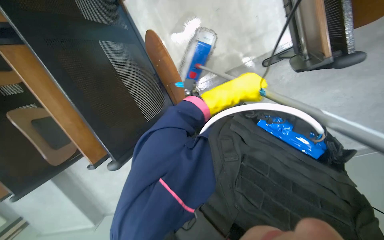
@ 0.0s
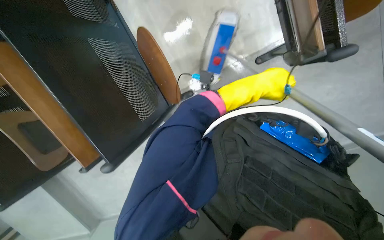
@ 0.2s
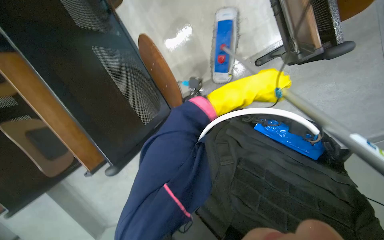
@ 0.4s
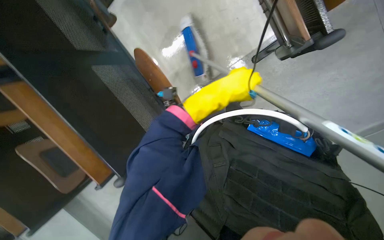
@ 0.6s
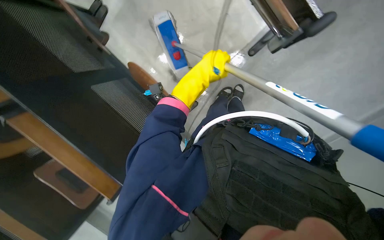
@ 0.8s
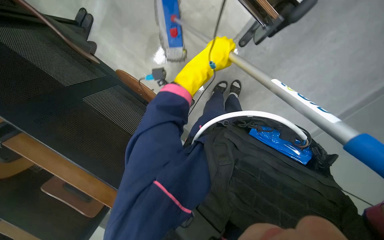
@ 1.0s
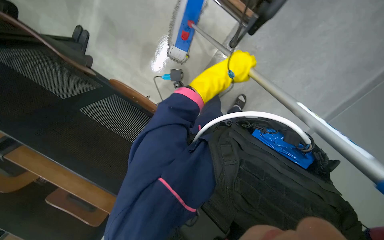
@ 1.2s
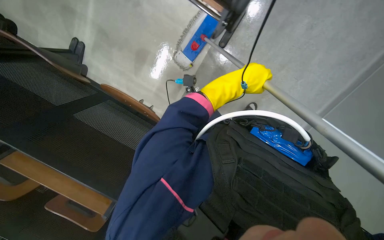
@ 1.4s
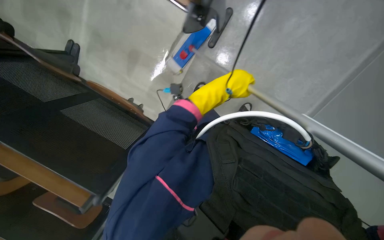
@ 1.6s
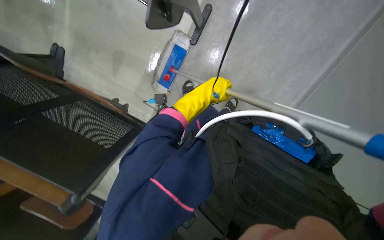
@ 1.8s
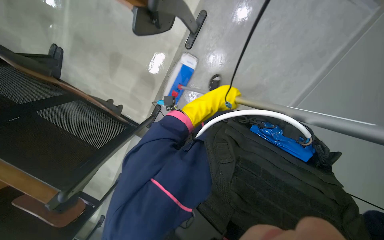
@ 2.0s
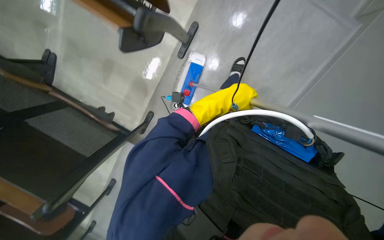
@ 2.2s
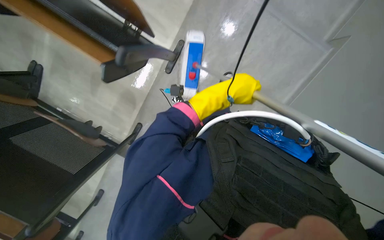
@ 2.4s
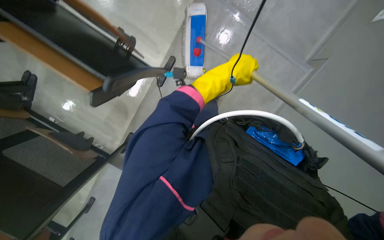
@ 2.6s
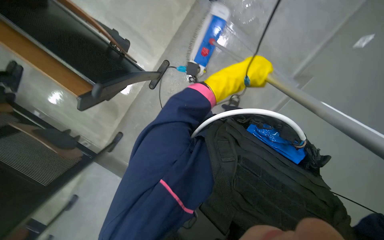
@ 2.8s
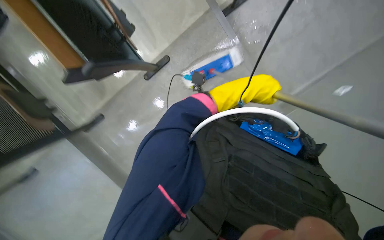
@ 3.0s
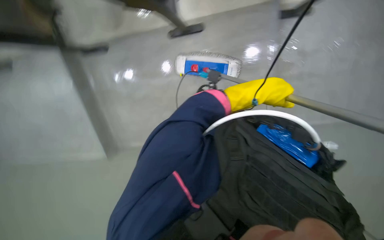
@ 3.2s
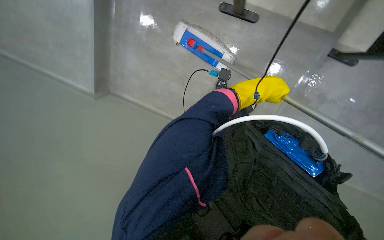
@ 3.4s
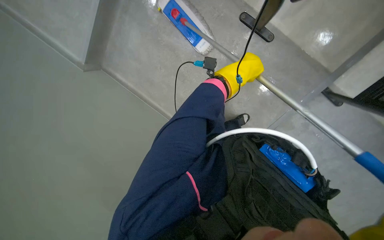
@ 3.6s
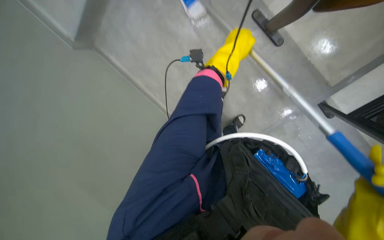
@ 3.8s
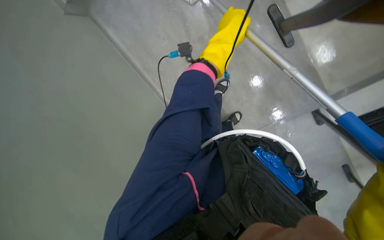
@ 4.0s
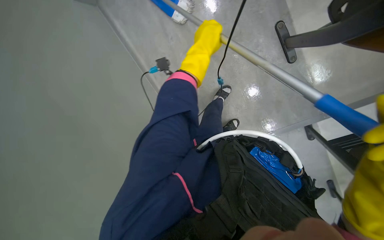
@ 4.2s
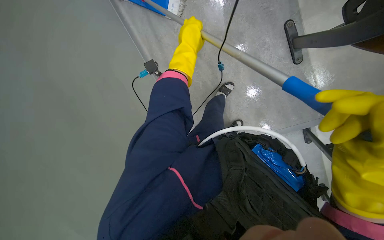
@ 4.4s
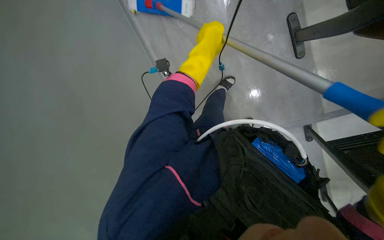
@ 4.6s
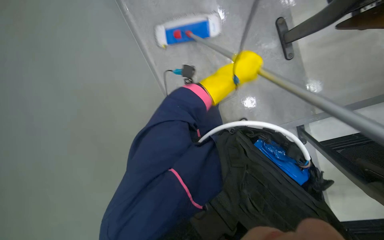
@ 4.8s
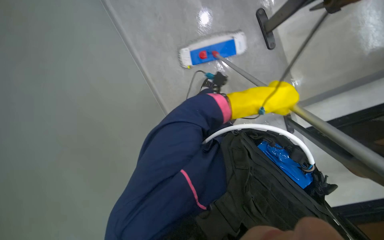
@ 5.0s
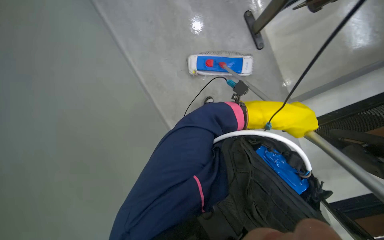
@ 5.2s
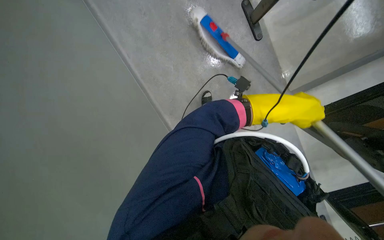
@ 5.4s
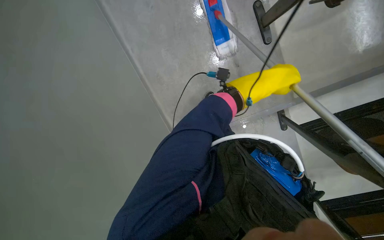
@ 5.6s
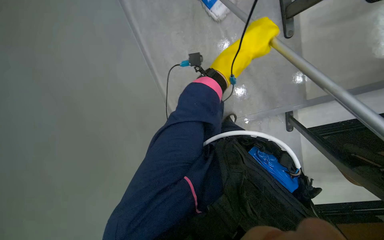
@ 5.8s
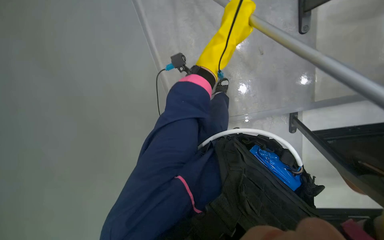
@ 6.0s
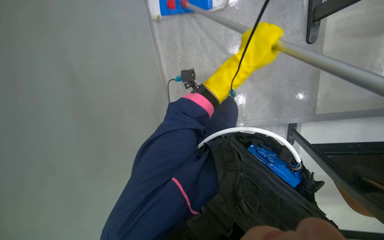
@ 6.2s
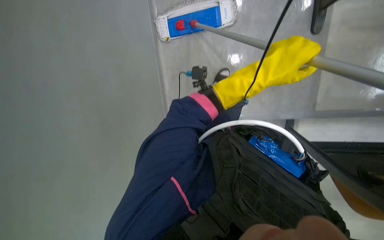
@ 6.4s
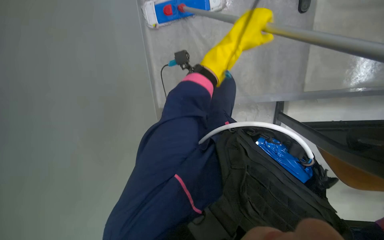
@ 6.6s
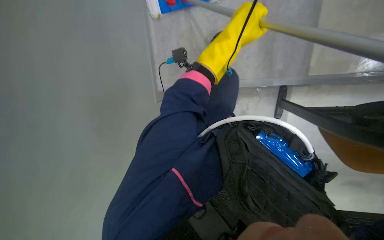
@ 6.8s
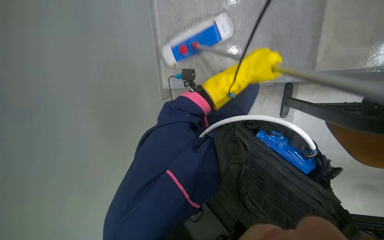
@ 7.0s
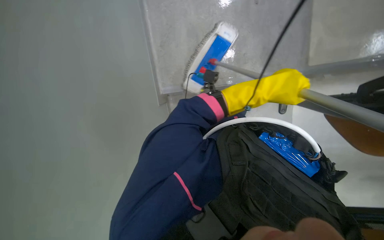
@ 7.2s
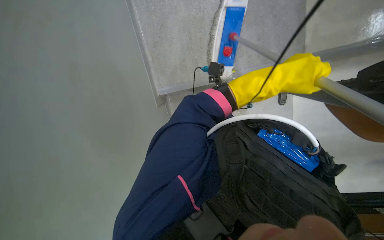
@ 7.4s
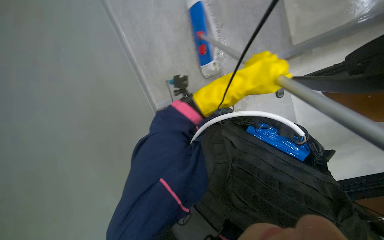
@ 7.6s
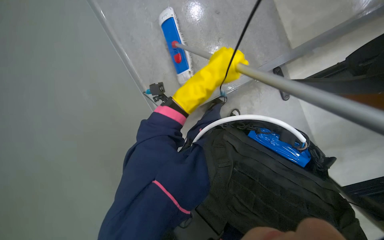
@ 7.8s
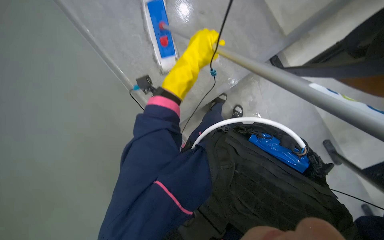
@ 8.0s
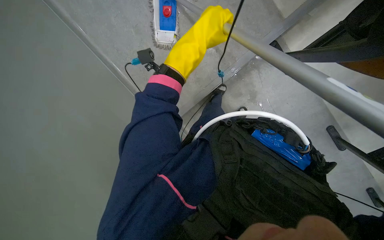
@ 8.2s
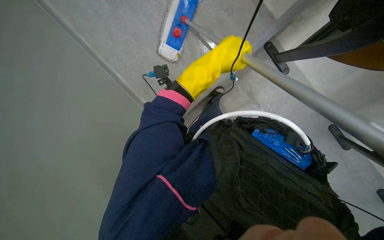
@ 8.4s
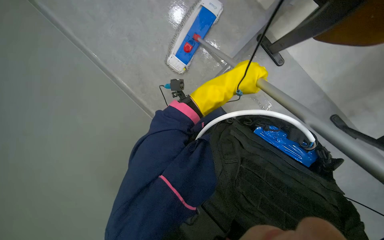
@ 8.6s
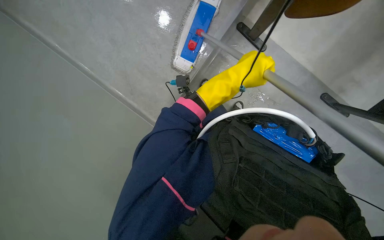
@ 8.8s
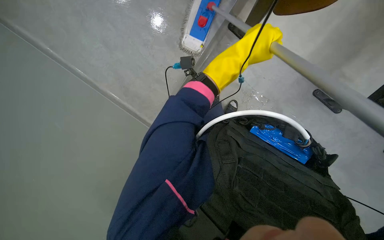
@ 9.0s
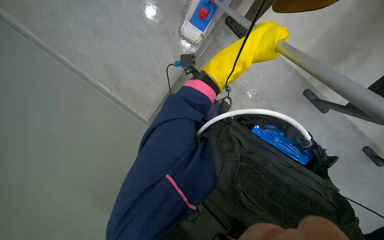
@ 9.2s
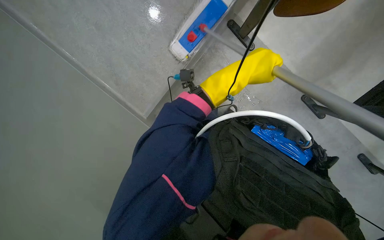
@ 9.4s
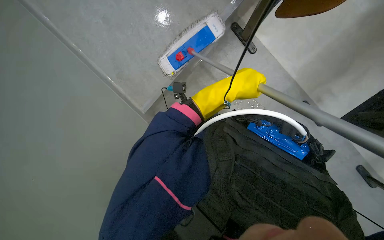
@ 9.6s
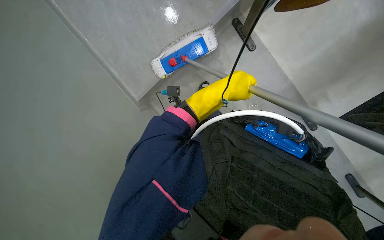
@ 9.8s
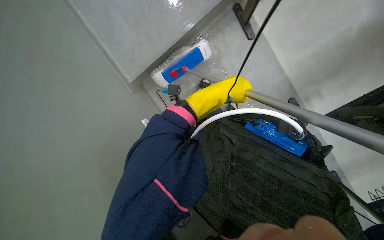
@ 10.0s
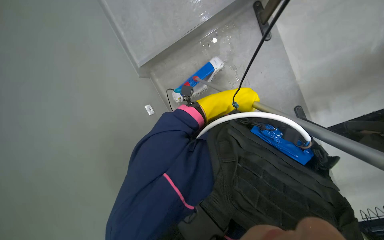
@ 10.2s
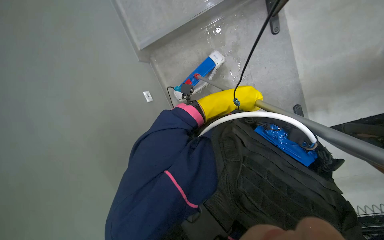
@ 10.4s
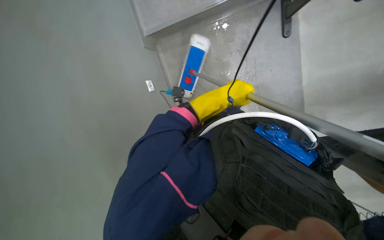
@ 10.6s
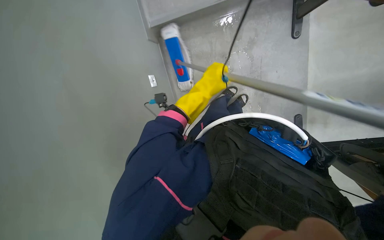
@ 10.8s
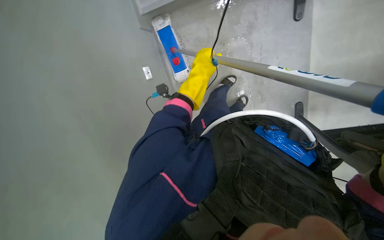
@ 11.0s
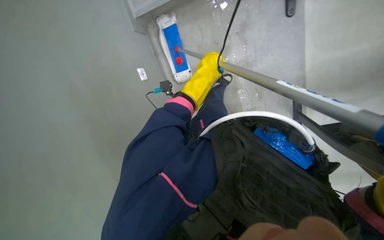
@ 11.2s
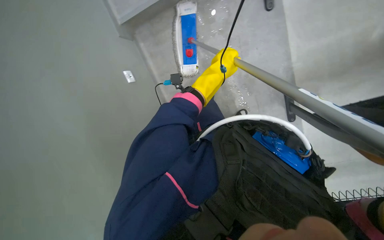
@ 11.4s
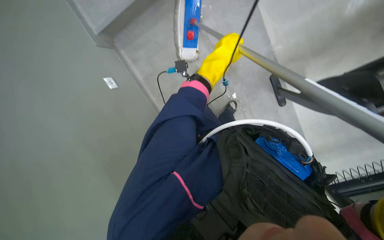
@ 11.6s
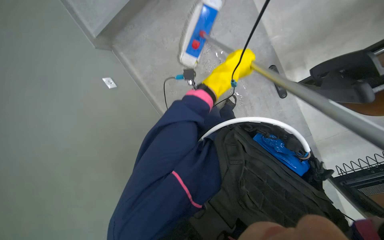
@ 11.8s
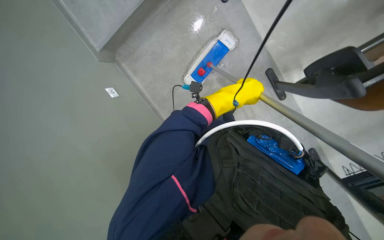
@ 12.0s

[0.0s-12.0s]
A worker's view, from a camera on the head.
Job: mopping floor.
The whole recording: Mopping the floor. The worker mops the floor with a long-handled mop.
0.0s to 1.6s: The scene rotates counterclockwise by approximately 30 degrees. The left hand goes left and right, approximately 15 cm each way, reversing 2 times.
1.6s to 3.0s: The view tilts about 15 degrees upward.
3.0s to 4.4s: The scene turns about 30 degrees clockwise in the picture.
6.0s to 7.6s: The left hand swings up and down the picture, approximately 15 cm each way, with 2 reversals.
7.6s to 9.0s: The left hand goes to the left and returns, roughly 10 cm each way.
9.0s to 10.4s: The left hand shifts some 15 cm down the picture and farther from the camera.
10.4s to 12.0s: The left hand travels to the left and back again, approximately 10 cm each way.

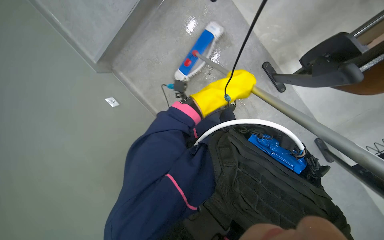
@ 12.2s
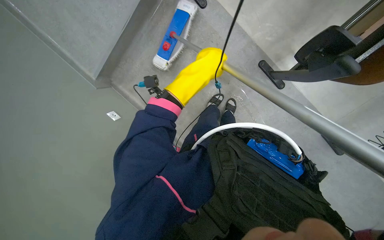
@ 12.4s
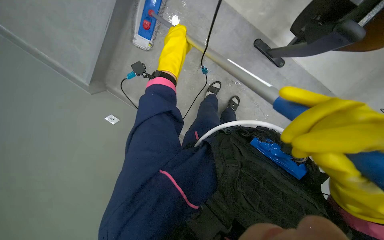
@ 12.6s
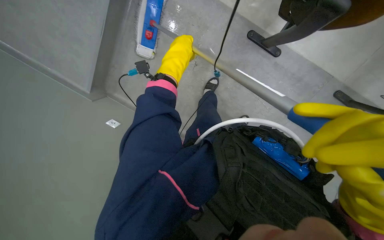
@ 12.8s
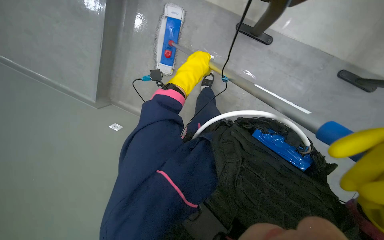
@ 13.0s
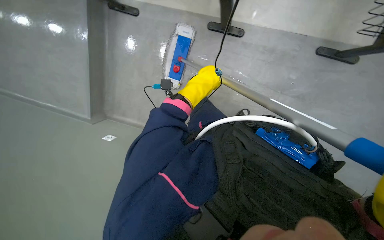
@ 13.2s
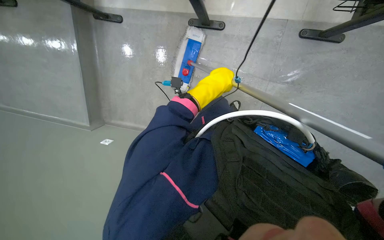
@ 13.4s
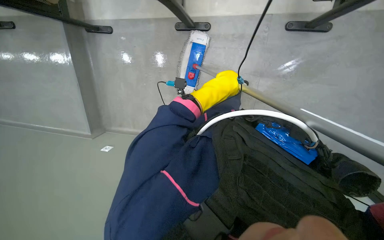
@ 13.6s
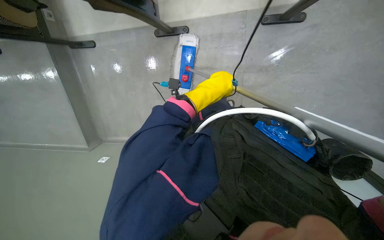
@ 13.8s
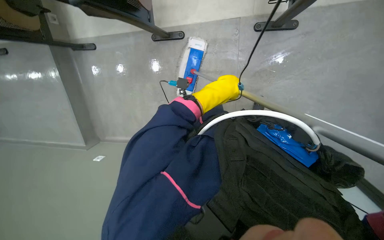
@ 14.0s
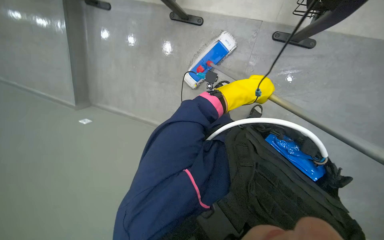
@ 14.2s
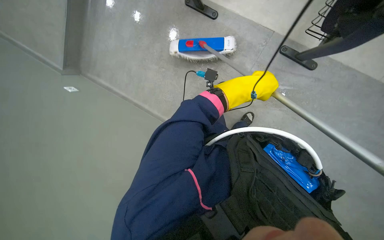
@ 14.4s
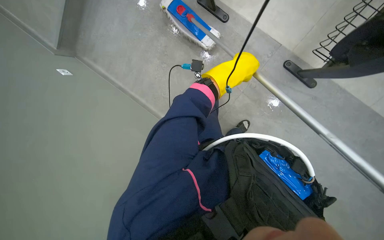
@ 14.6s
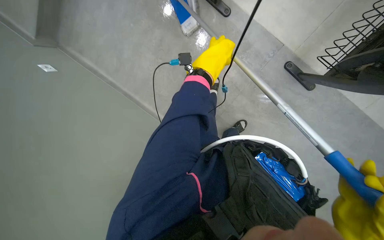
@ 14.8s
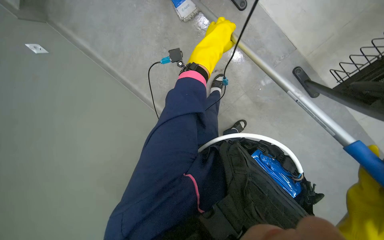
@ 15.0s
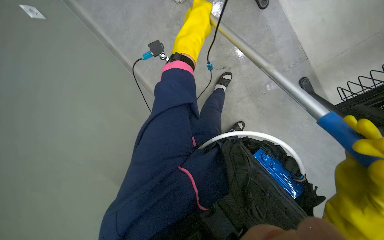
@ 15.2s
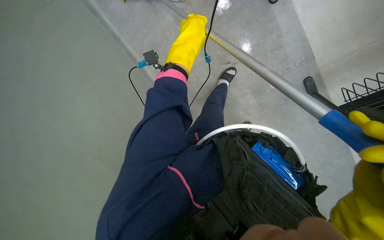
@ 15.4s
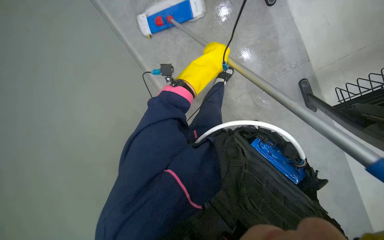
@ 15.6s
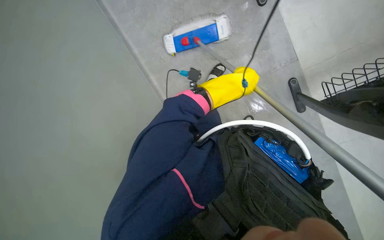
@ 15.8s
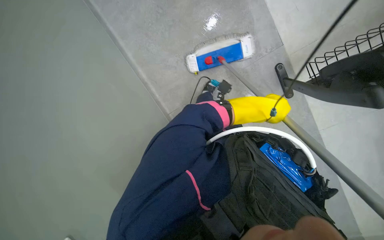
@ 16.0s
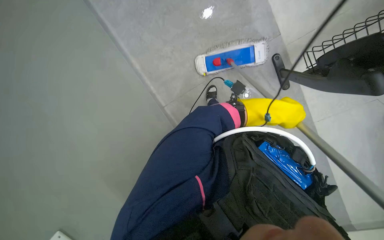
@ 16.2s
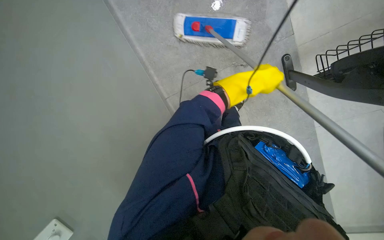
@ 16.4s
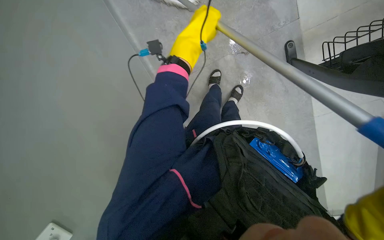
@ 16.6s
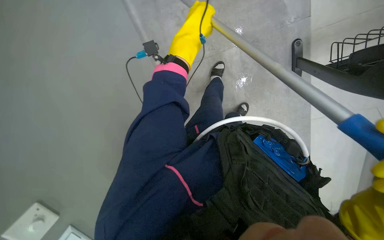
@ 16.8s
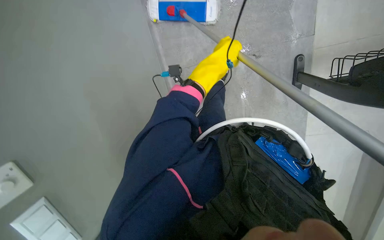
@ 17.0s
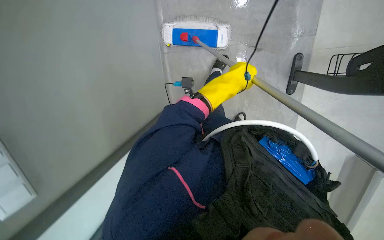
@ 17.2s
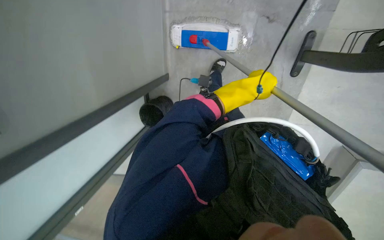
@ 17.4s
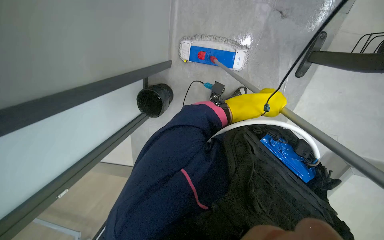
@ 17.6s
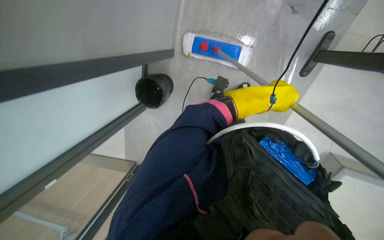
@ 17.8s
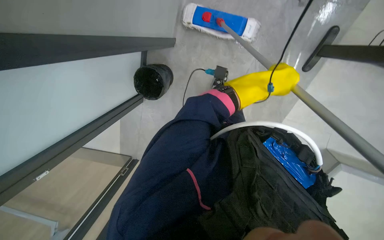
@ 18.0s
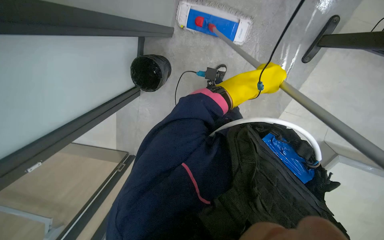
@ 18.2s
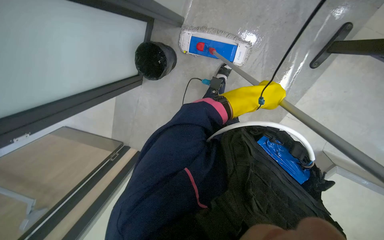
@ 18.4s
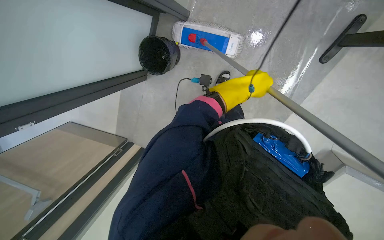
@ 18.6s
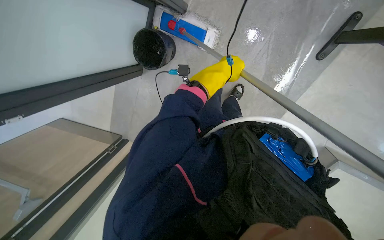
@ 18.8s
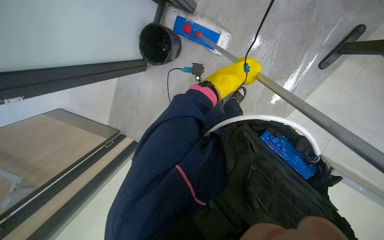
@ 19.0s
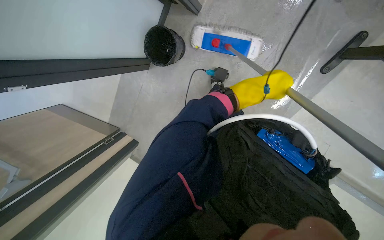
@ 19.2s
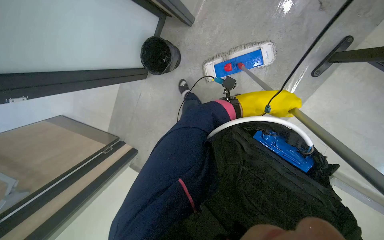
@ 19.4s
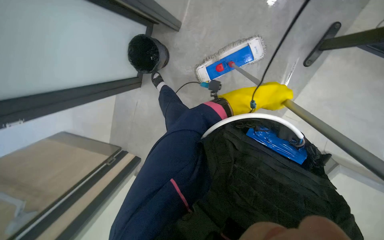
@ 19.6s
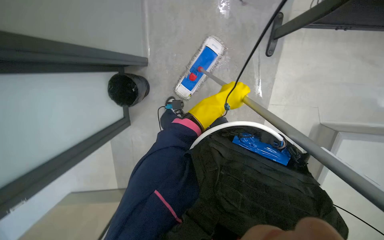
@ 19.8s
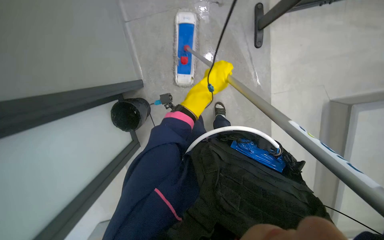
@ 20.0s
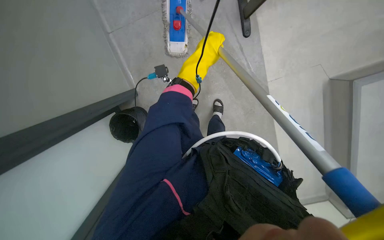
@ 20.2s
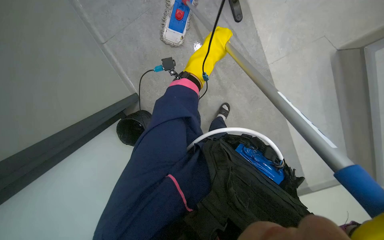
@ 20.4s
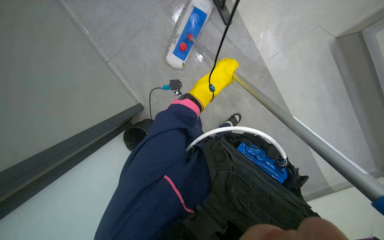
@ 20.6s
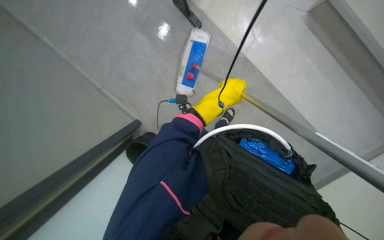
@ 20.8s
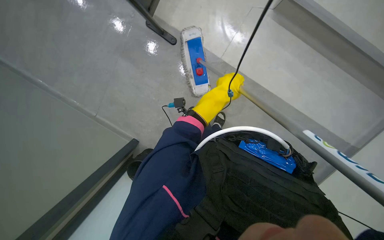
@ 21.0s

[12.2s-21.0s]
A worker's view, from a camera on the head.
Job: mopping floor.
The whole recording: Mopping the floor. The worker mops the floor with a long-handled mop.
12.2s to 13.6s: Everything in view rotates about 25 degrees counterclockwise. The left hand reaches roughly 10 cm to the left, then returns.
13.6s to 15.2s: The scene turns about 30 degrees clockwise in the picture. The left hand goes roughly 35 cm to the left, nearer to the camera and up the picture.
15.2s to 16.6s: The left hand reaches about 25 cm down the picture, then returns.
16.6s to 18.0s: The left hand travels to the right and down the picture by approximately 15 cm.
18.0s to 19.6s: The left hand moves about 15 cm to the left and comes back.
19.6s to 21.0s: The wearer looks about 25 degrees further upward. The scene turns roughly 50 degrees counterclockwise in the picture.
